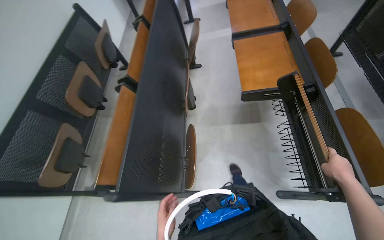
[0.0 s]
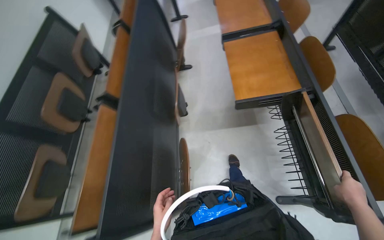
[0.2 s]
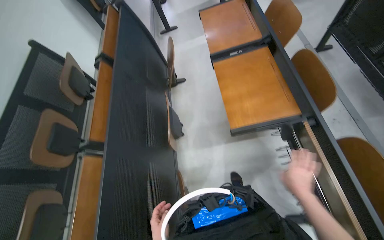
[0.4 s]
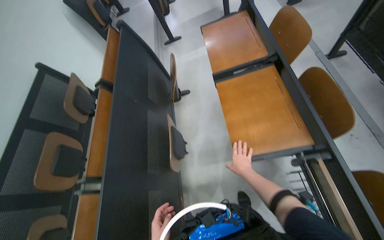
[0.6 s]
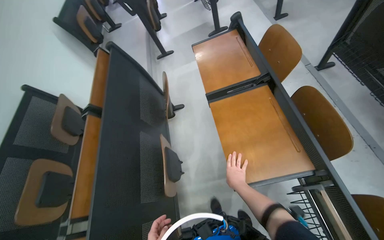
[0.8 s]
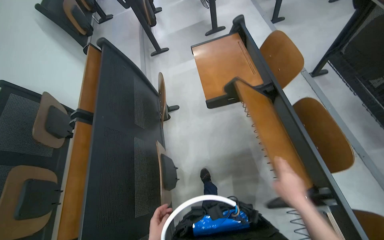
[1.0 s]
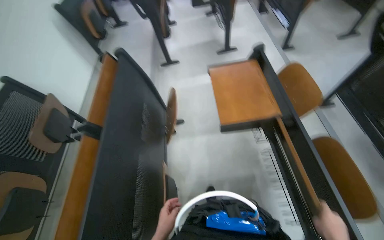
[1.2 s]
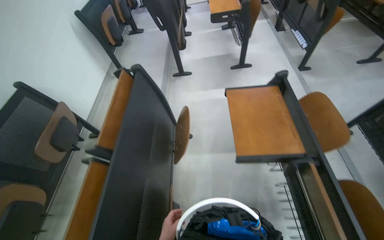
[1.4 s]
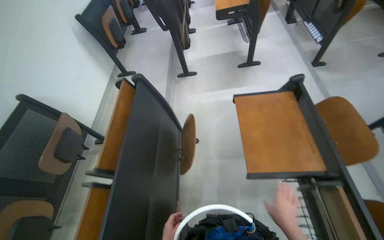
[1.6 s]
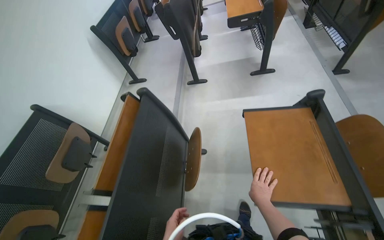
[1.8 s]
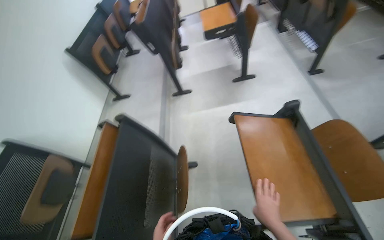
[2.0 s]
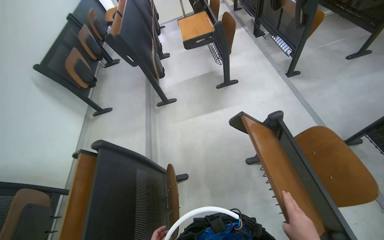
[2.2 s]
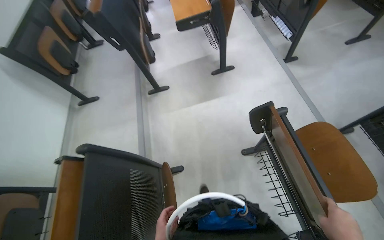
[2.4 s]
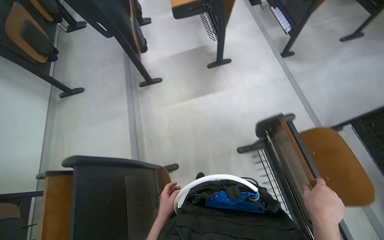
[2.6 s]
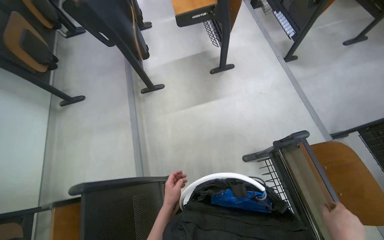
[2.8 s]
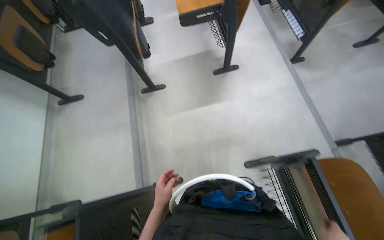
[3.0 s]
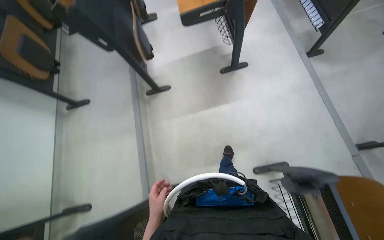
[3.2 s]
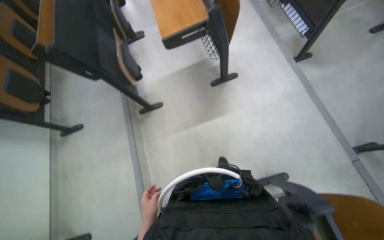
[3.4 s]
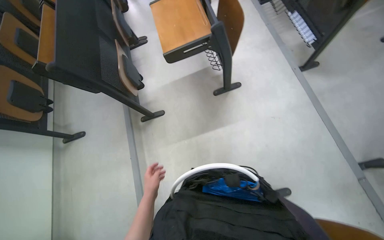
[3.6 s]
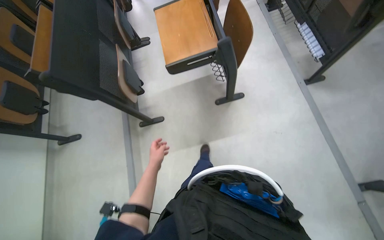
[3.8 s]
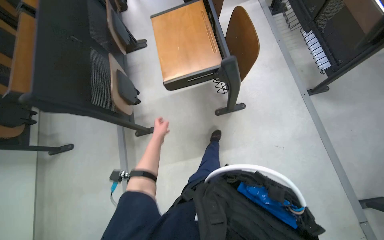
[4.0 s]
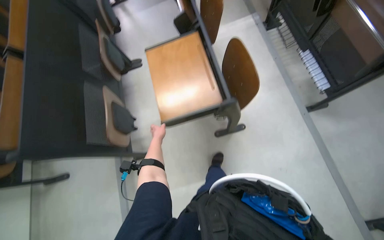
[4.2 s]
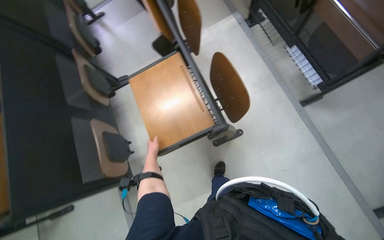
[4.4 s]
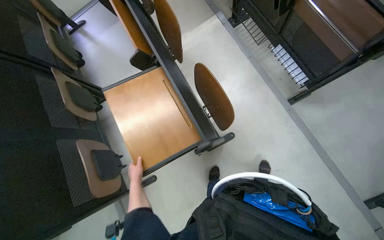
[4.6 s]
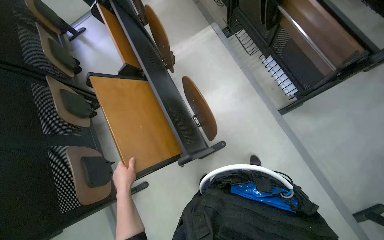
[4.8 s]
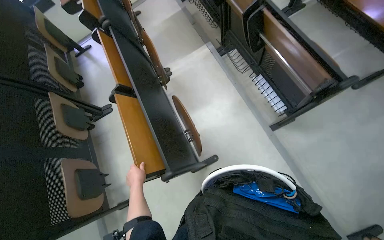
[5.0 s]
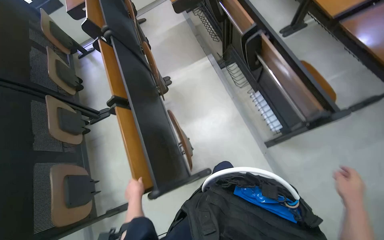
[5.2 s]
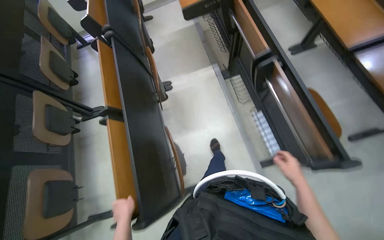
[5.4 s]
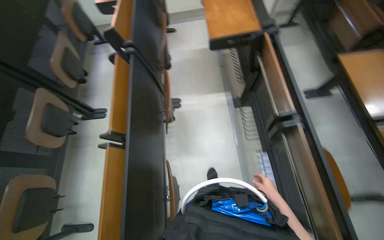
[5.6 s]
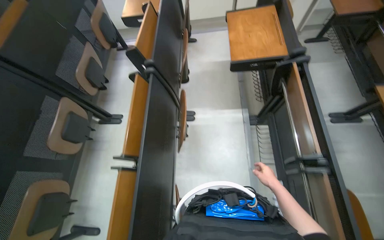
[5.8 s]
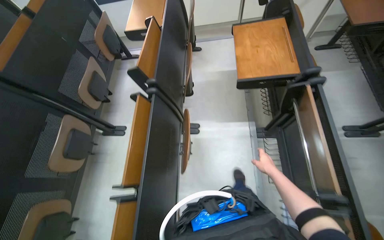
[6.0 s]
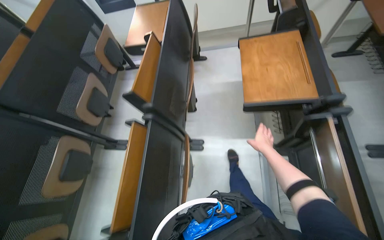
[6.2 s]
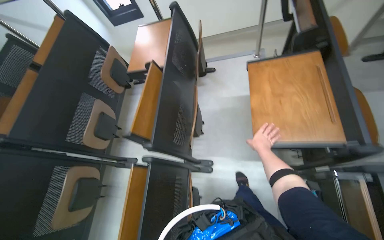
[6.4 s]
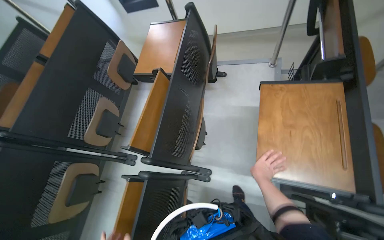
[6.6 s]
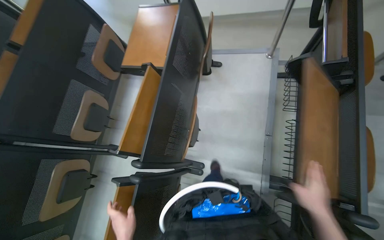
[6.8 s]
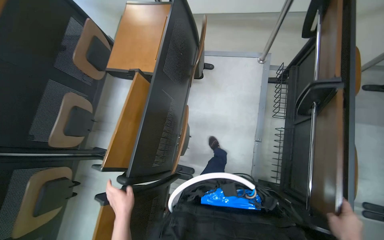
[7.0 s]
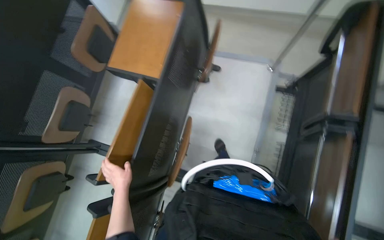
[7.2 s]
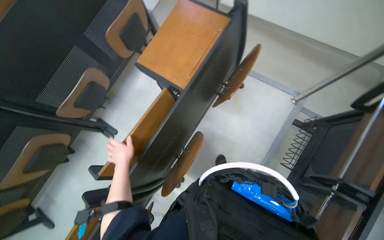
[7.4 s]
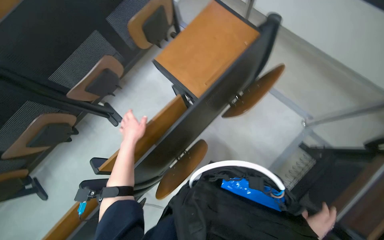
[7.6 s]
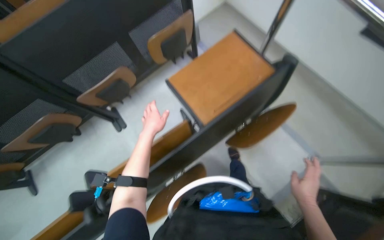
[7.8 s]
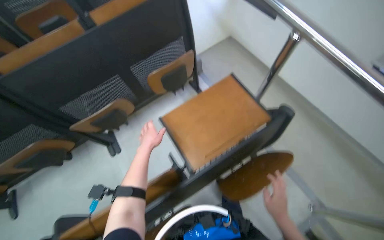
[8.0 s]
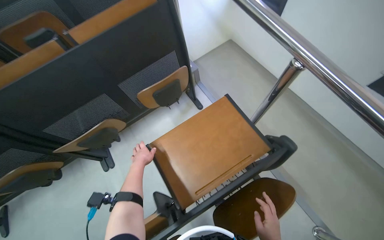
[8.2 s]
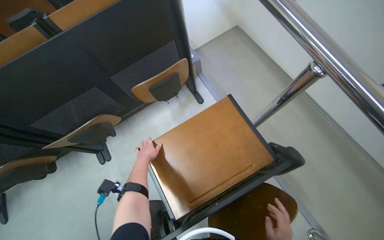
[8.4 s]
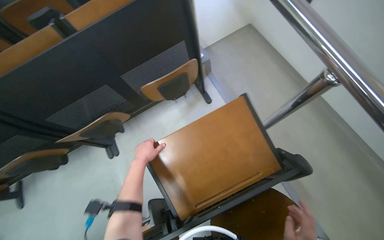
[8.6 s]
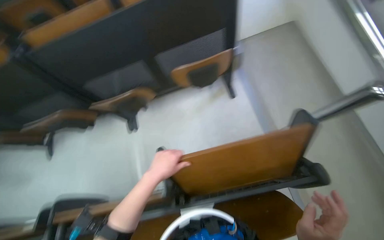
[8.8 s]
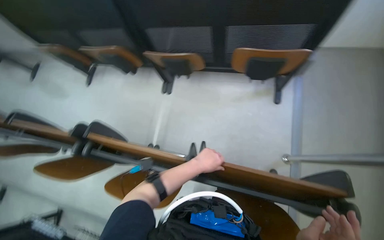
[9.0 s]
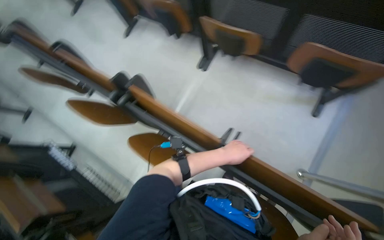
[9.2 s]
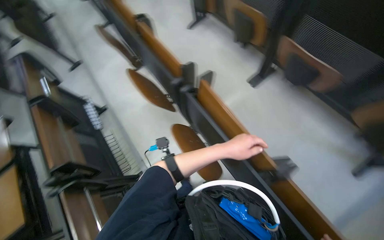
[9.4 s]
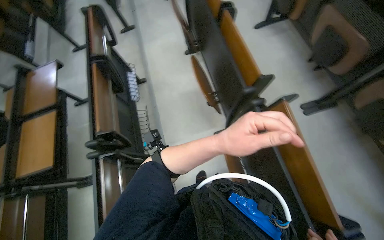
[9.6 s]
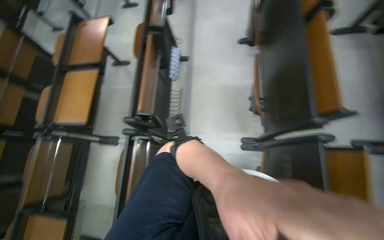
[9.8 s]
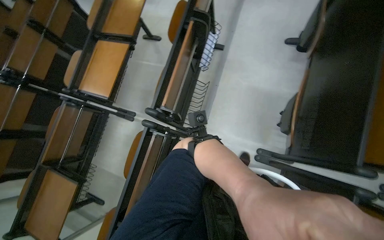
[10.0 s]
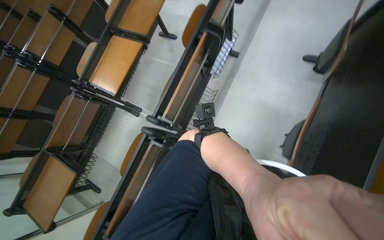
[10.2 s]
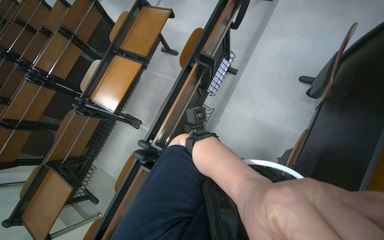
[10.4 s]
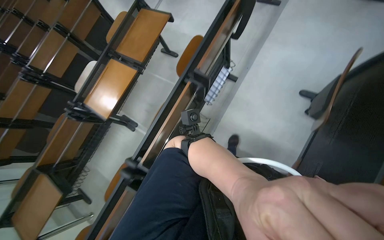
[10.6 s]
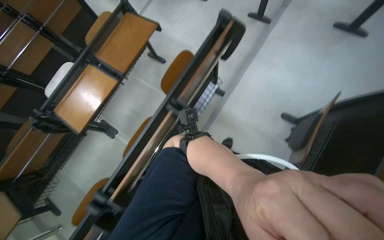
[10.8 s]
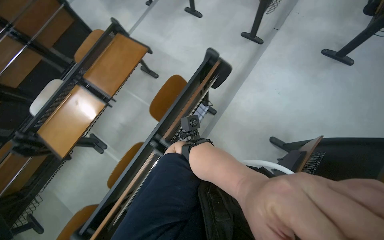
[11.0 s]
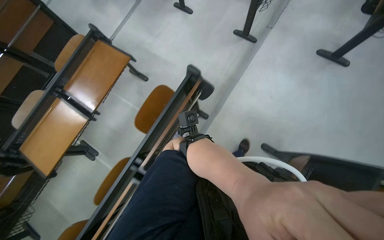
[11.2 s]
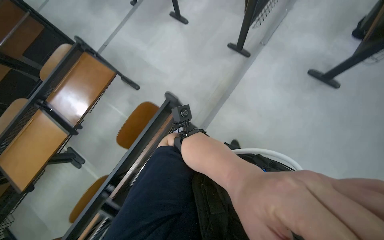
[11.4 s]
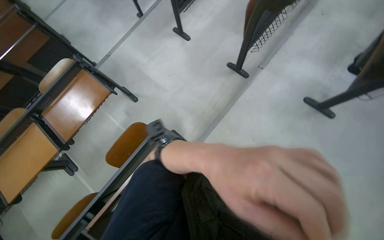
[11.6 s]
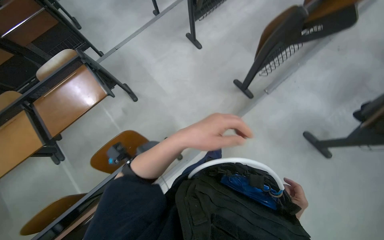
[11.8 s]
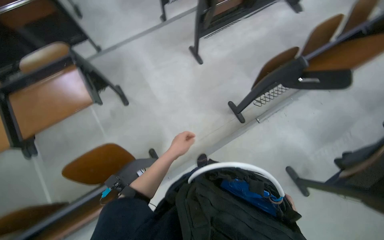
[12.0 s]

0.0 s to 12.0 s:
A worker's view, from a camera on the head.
Job: organizing items.
The whole recording: Lowering auditorium desks. The worker continues lowering the desks in the auditorium.
0.0 to 1.6 s: The head travels roughly 1 m.
1.6 to 3.0 s: The head travels some 70 cm.
3.0 to 4.4 s: The camera is carried roughly 1 m.
4.4 to 6.0 s: The wearer moves approximately 80 cm.
6.0 to 7.6 s: The head travels some 1 m. The wearer looks roughly 20 degrees further downward. The scene rotates clockwise by approximately 40 degrees.
7.6 to 9.0 s: The camera is carried about 40 cm. The wearer looks some 55 degrees further to the left.
9.0 to 10.4 s: The camera travels roughly 1 m. The wearer looks approximately 105 degrees further to the left. The view tilts approximately 25 degrees downward.
10.4 to 12.0 s: The wearer moves about 1.5 m. The scene turns about 30 degrees clockwise in the picture.

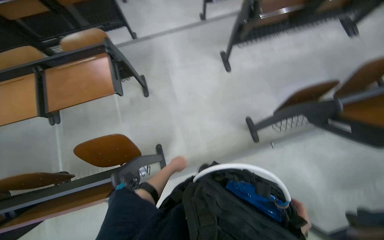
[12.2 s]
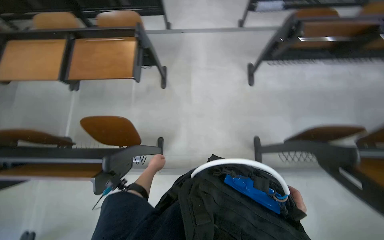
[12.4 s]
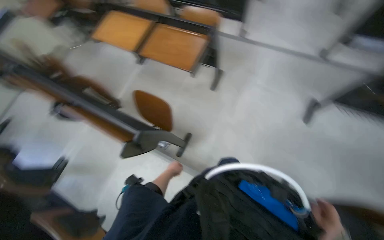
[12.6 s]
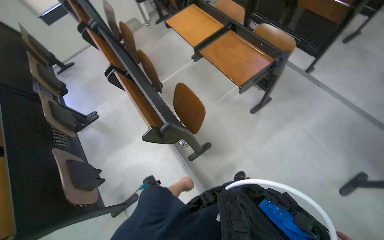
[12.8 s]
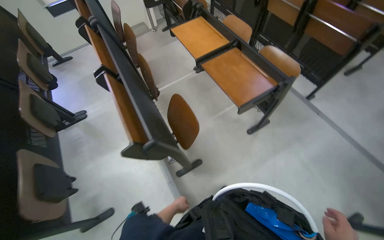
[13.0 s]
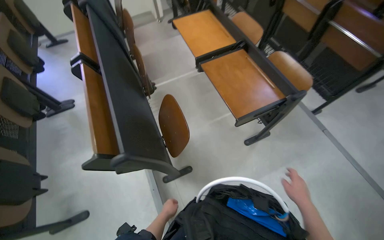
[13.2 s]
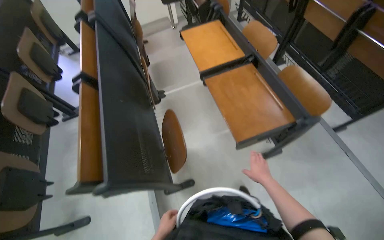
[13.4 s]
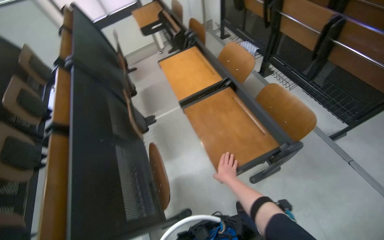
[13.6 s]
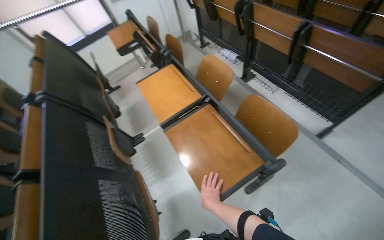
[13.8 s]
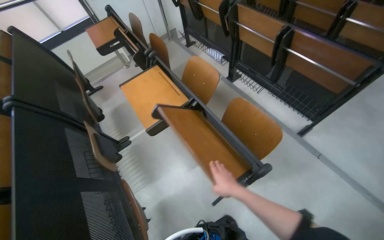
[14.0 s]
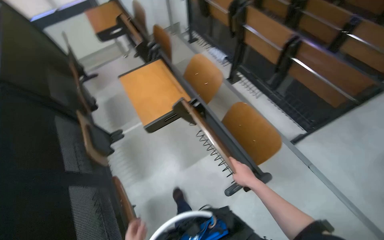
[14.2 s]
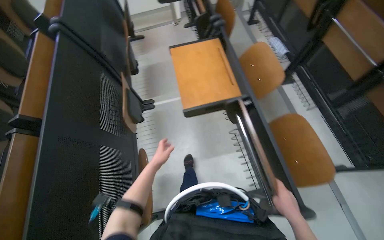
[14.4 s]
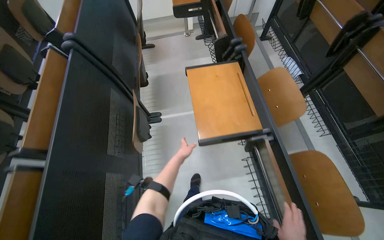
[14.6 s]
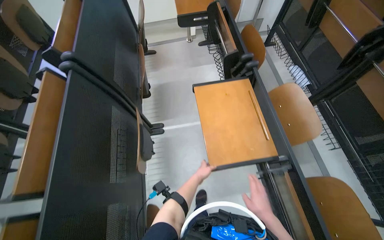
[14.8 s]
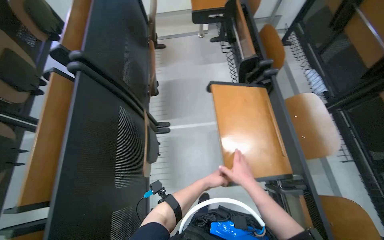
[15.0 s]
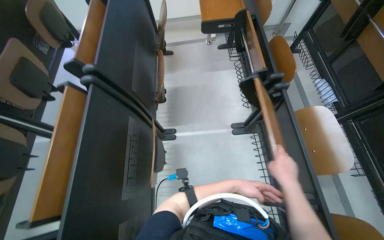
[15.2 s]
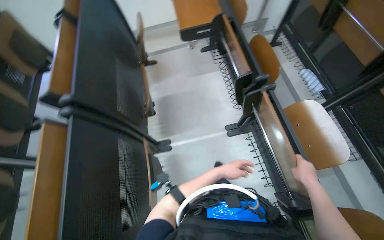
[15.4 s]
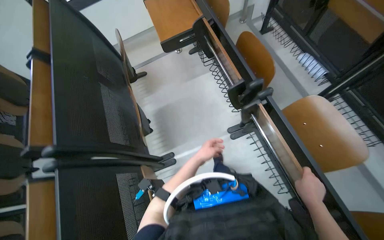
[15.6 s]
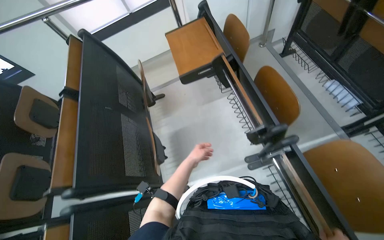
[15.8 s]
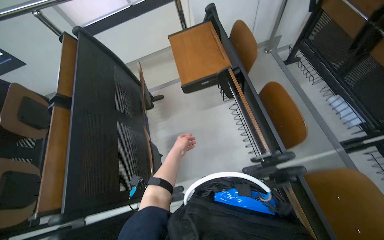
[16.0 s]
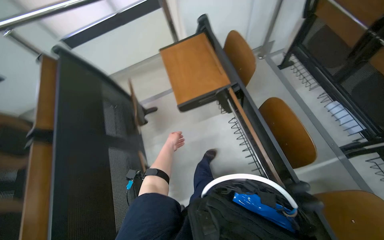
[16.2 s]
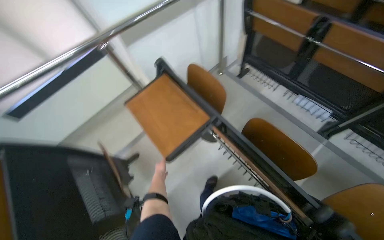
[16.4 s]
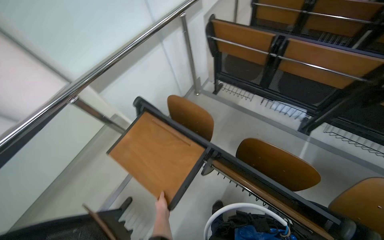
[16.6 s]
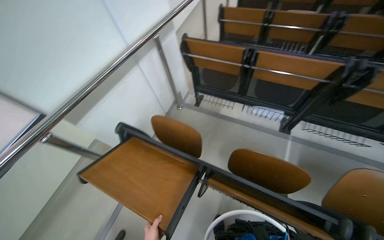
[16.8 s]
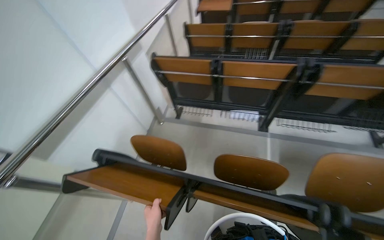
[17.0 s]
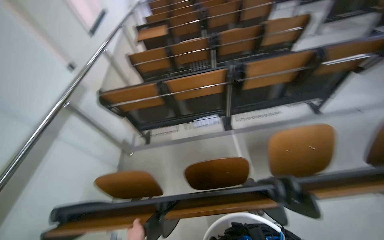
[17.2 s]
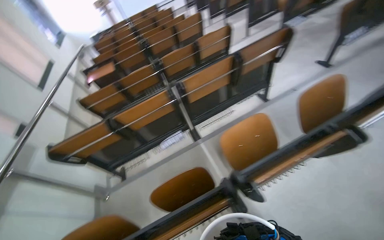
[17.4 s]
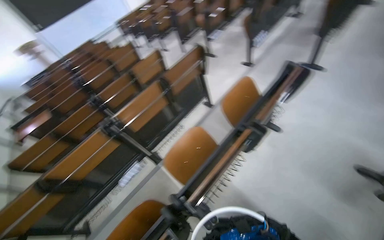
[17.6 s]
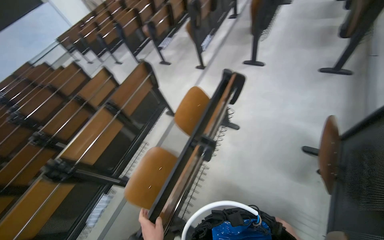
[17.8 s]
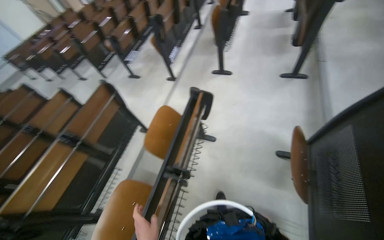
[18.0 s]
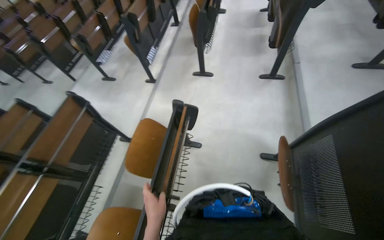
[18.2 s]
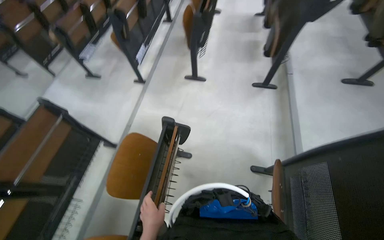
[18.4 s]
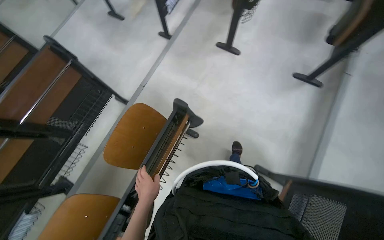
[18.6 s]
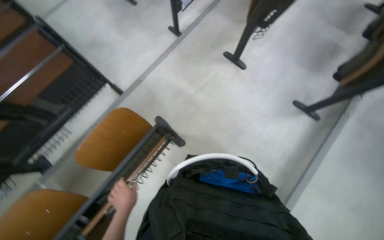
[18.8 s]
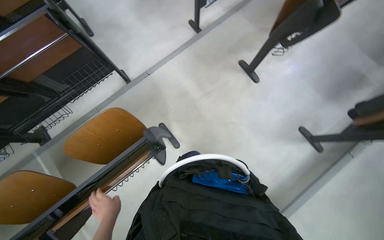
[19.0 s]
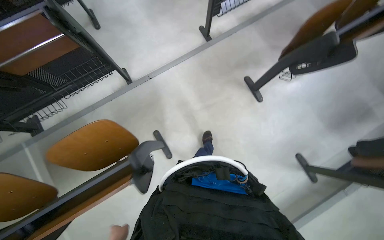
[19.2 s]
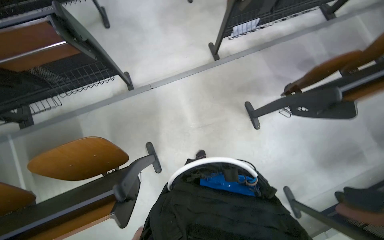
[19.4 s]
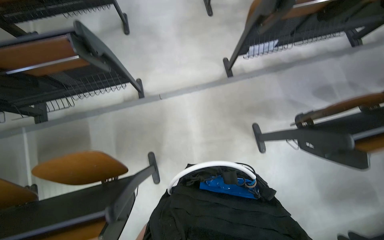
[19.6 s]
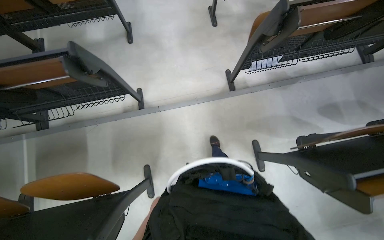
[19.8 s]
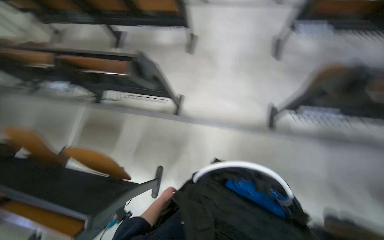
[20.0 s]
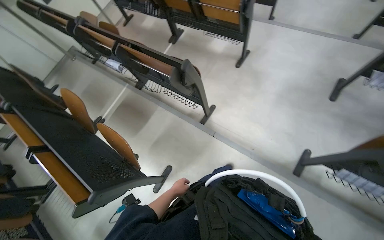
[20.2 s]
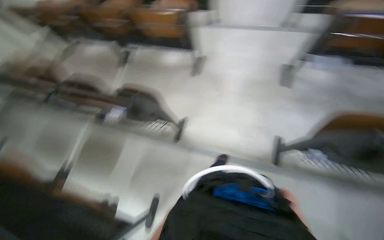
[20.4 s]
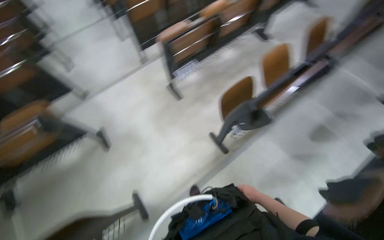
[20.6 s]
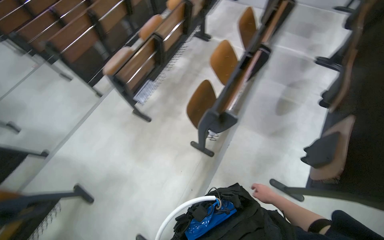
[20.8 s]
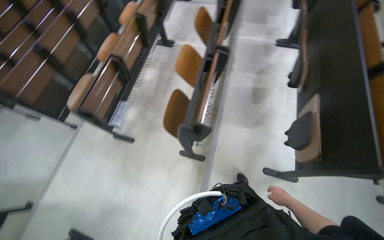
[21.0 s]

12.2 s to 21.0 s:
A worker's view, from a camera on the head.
Job: organizing items.
The whole recording: Lowering auditorium desks. The worker continues lowering the desks in the auditorium.
12.2 to 13.6 s: The camera is carried approximately 70 cm. The head turns to the left by about 80 degrees.
13.6 to 15.2 s: The head travels about 70 cm.
15.2 to 16.6 s: The camera travels about 90 cm. The head turns to the right by approximately 50 degrees. The camera pitches upward, by roughly 15 degrees.
16.6 to 18.0 s: The camera travels roughly 90 cm. The head turns to the right by some 105 degrees. The view tips upward by approximately 30 degrees.
18.0 to 19.6 s: The head travels about 1 m. The view tilts some 20 degrees downward. Everything in view rotates roughly 60 degrees clockwise.
19.6 to 21.0 s: The camera is carried some 70 cm. The view tilts roughly 20 degrees upward. Everything in view rotates about 40 degrees counterclockwise.
